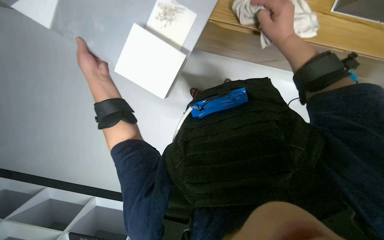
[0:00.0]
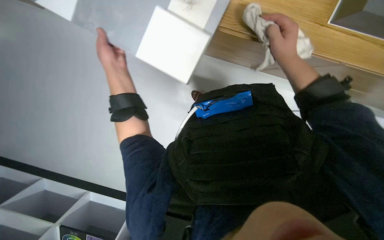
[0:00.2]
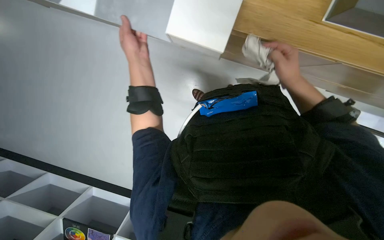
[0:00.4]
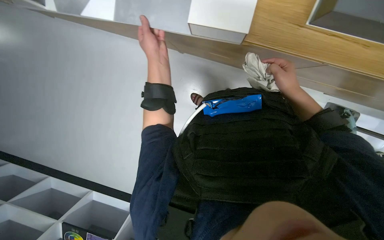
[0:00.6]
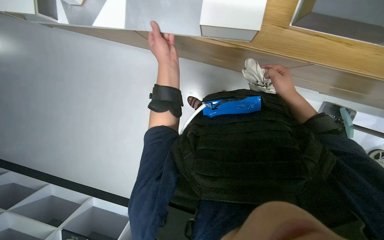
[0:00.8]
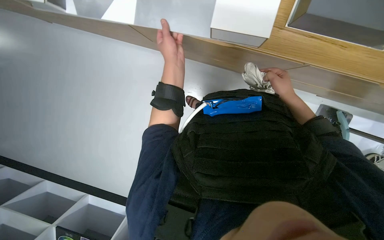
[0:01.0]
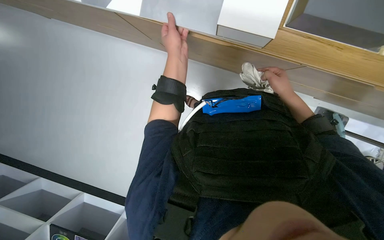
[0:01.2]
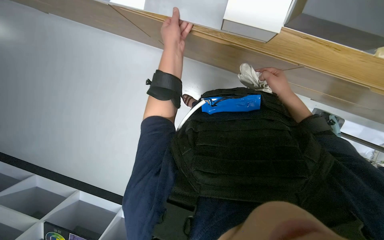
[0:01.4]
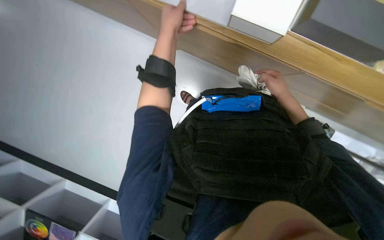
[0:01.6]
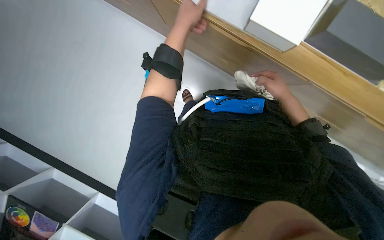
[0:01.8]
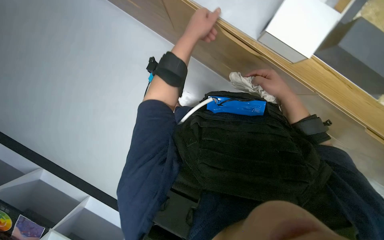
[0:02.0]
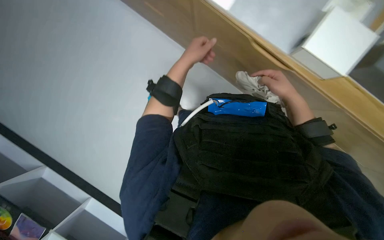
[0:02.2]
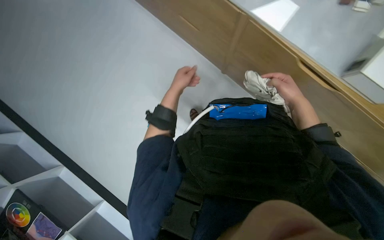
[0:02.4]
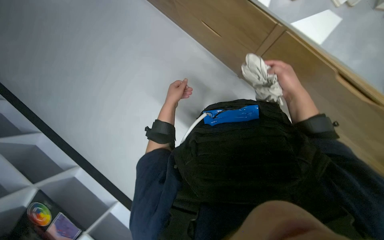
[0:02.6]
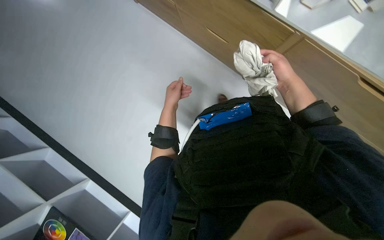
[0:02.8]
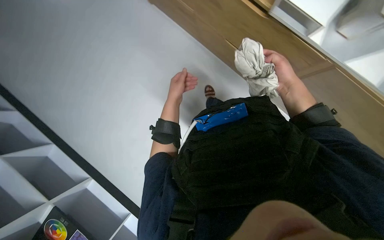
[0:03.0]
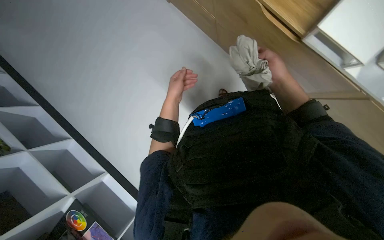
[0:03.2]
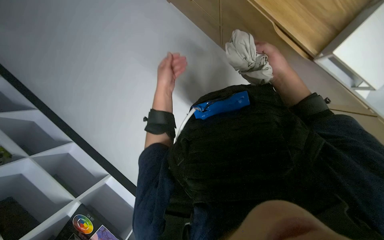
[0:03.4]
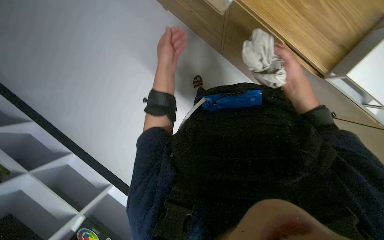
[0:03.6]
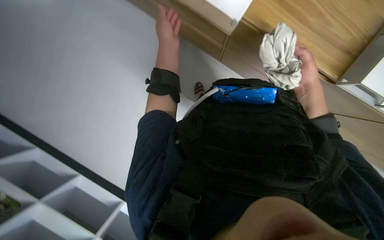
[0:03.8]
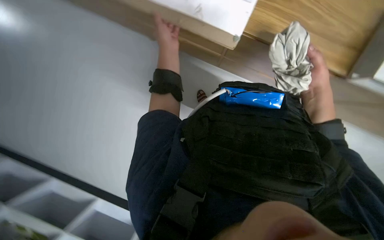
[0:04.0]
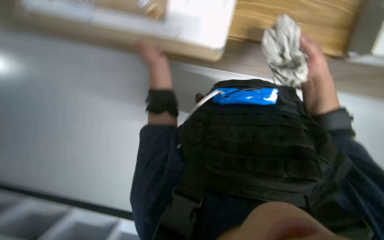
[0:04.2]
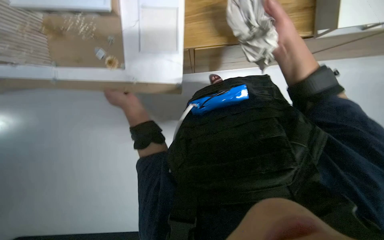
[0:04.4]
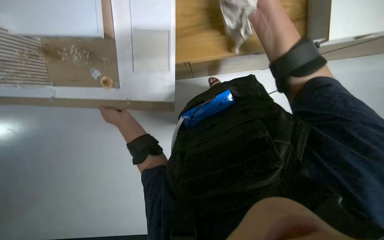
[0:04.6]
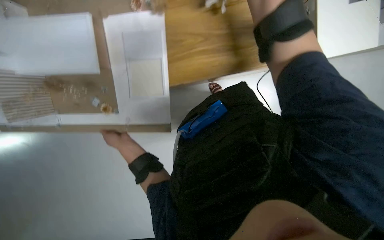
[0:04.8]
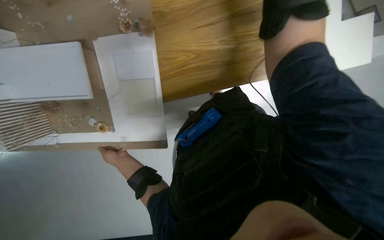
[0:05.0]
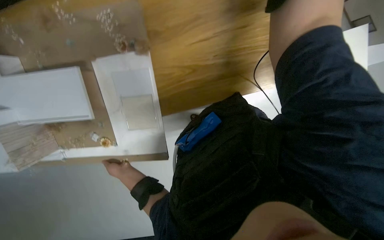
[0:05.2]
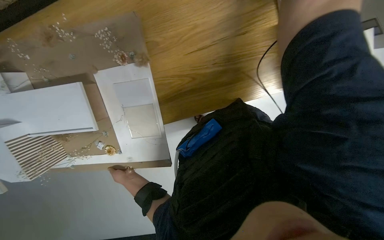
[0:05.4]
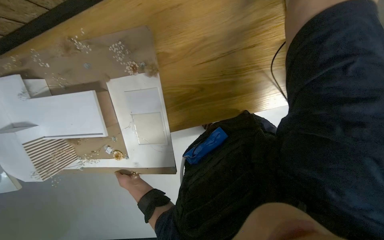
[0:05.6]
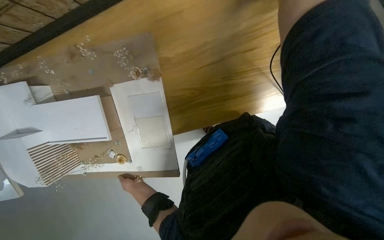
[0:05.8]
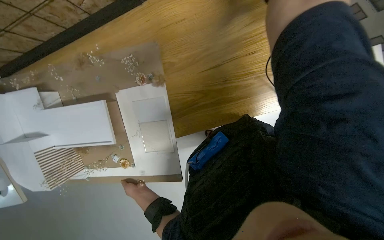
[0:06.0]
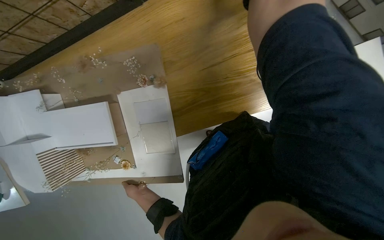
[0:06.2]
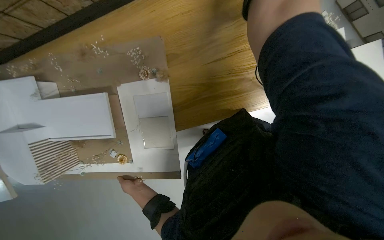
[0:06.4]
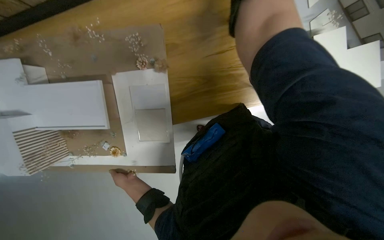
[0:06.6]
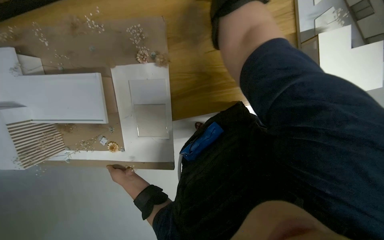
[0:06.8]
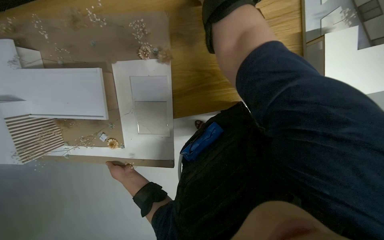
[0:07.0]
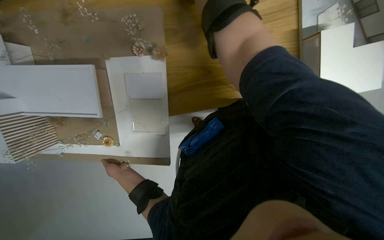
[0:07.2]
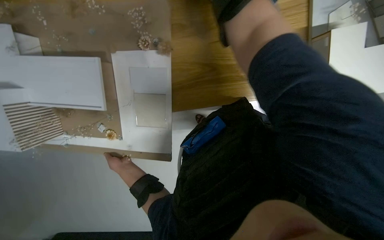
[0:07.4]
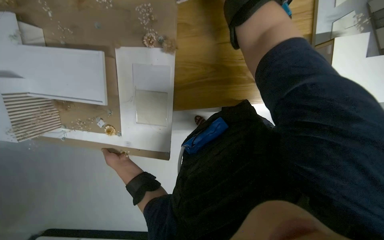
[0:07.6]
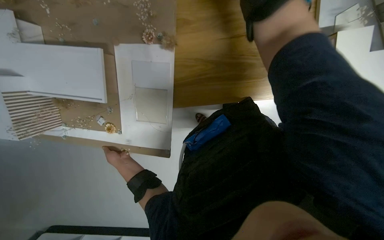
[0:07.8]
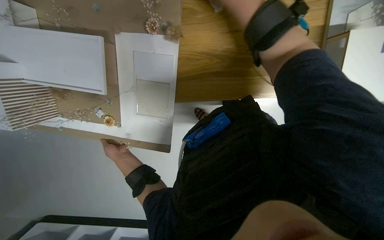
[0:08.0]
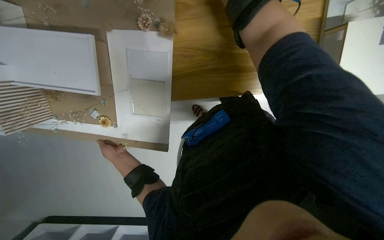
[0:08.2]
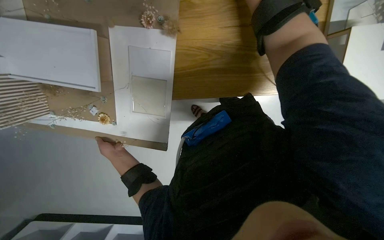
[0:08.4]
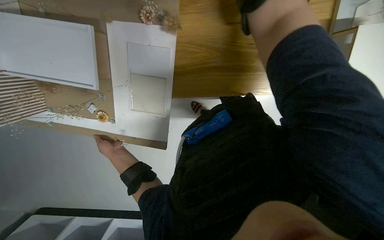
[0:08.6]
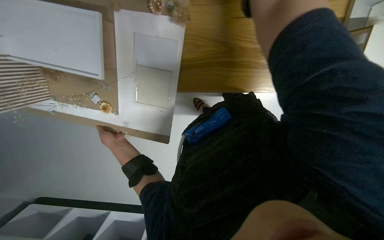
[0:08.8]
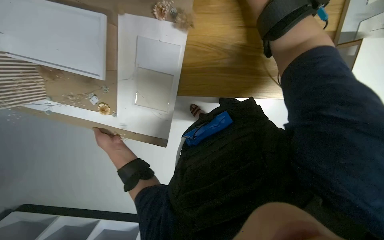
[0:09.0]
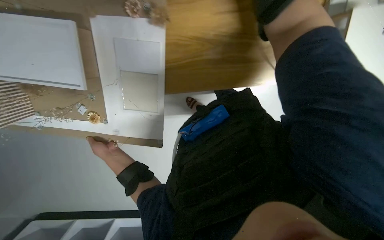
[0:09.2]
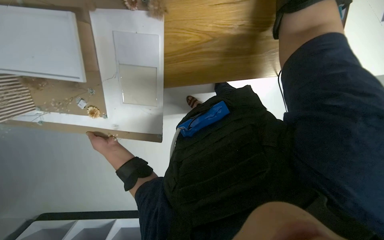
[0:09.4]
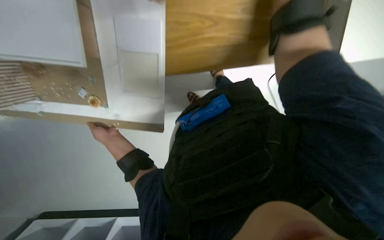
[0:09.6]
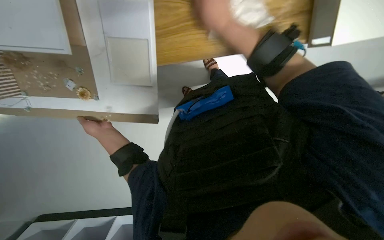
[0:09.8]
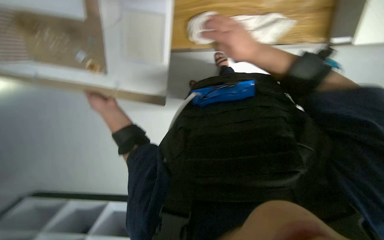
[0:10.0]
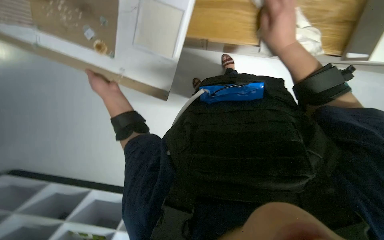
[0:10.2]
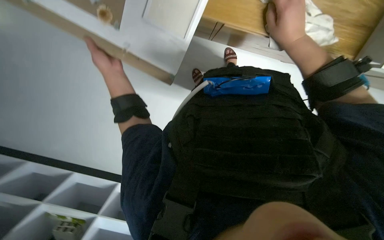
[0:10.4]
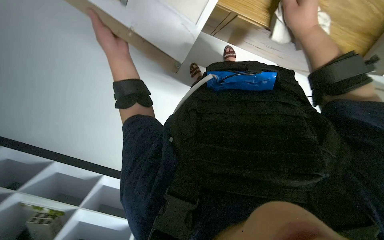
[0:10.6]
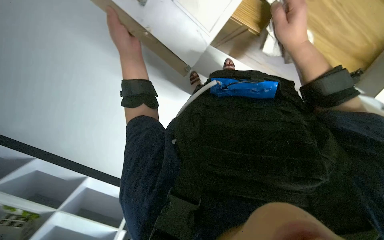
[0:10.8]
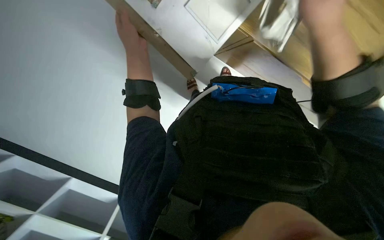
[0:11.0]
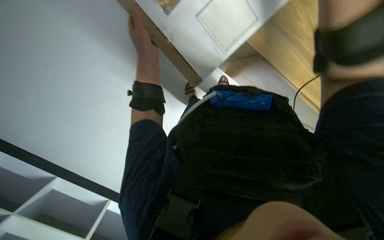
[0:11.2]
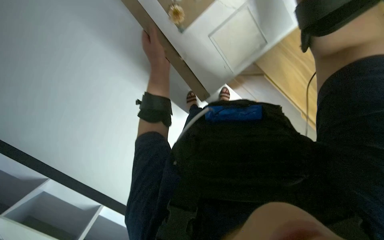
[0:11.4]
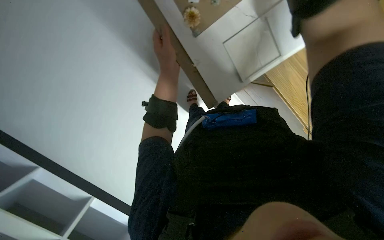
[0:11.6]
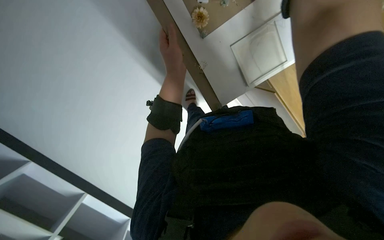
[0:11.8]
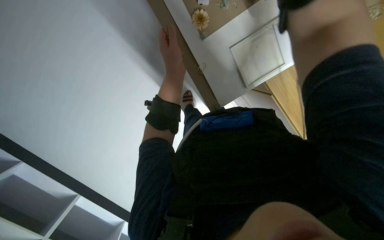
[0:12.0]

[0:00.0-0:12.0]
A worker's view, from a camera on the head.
Job: wiping surfaces.
The whole recording: Wiping display model and surface. The worker washes a cloth in a bucket and then uses it to wipe the display model and surrounding surface.
0:00.0 to 0:01.6: The right hand moves down the picture, about 10 cm.
0:01.6 to 0:03.0: The left hand shifts approximately 15 cm down the picture.
0:03.0 to 0:04.4: The scene turns some 35 degrees counterclockwise in the picture.
0:09.0 to 0:10.4: The wearer looks roughly 15 degrees further downward.
0:10.4 to 0:12.0: The camera is aimed some 15 degrees further to the right. The scene rotates clockwise by about 30 degrees.

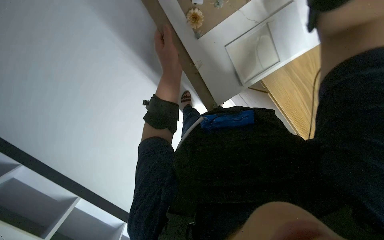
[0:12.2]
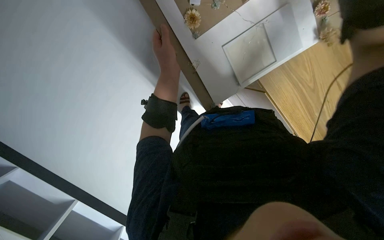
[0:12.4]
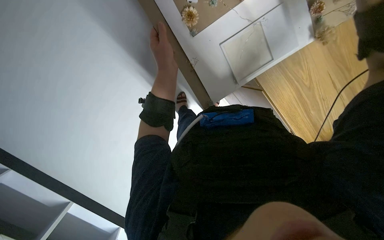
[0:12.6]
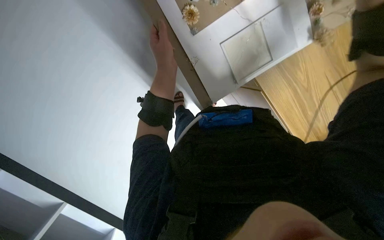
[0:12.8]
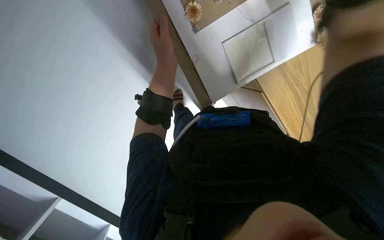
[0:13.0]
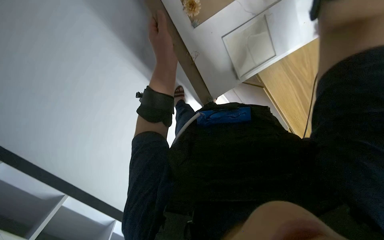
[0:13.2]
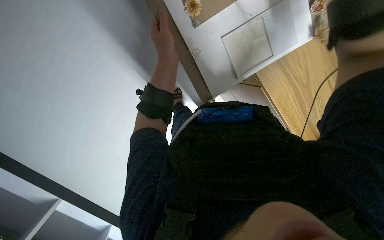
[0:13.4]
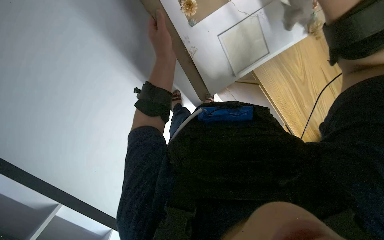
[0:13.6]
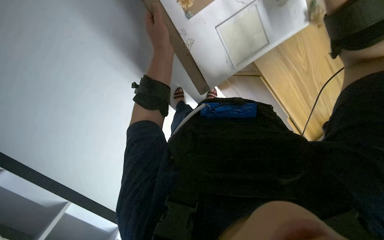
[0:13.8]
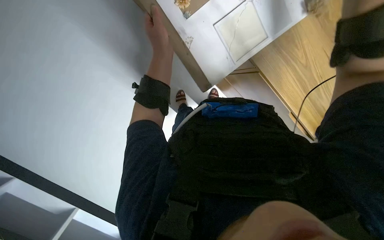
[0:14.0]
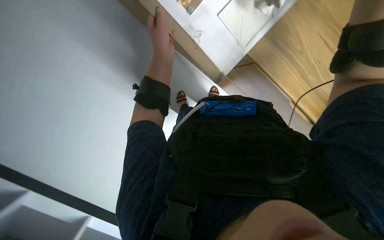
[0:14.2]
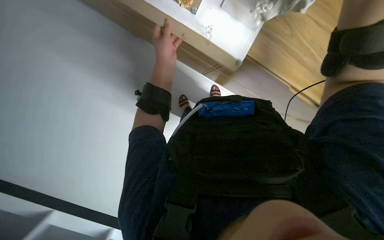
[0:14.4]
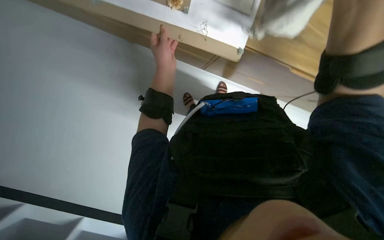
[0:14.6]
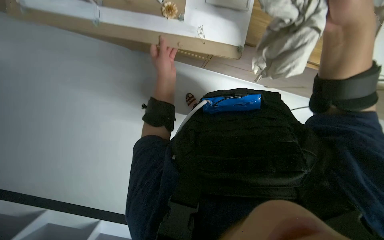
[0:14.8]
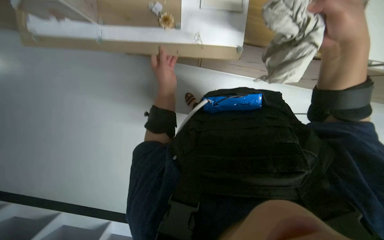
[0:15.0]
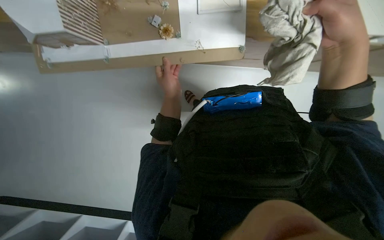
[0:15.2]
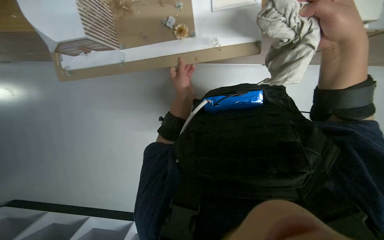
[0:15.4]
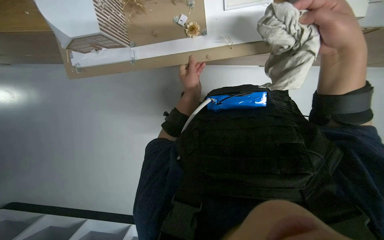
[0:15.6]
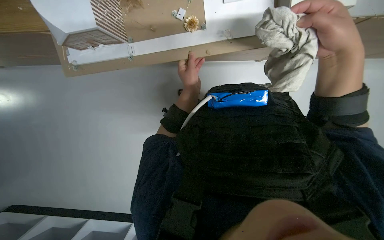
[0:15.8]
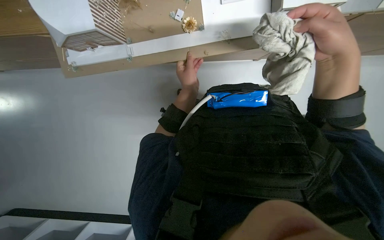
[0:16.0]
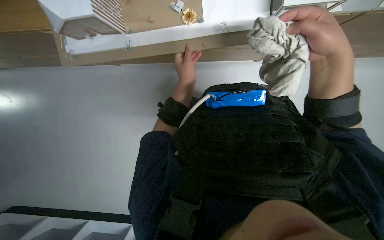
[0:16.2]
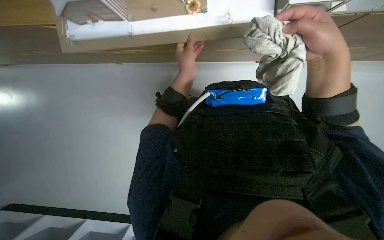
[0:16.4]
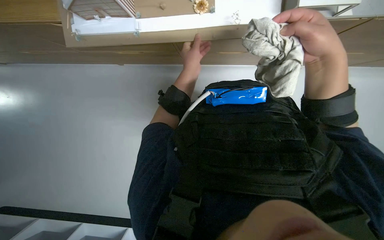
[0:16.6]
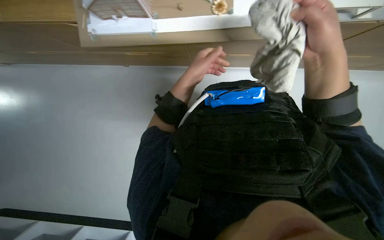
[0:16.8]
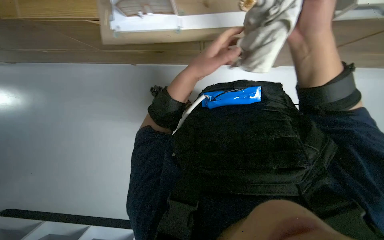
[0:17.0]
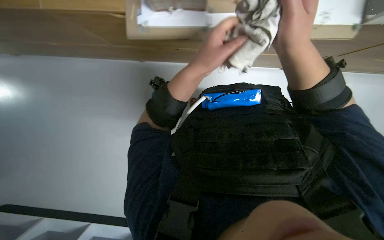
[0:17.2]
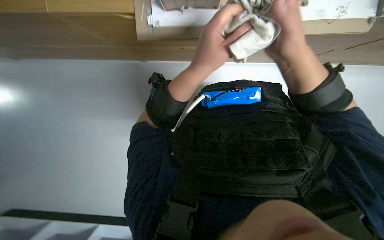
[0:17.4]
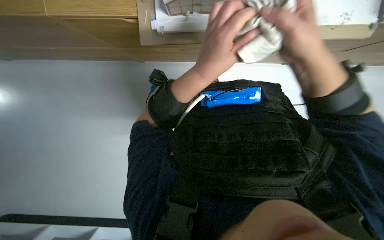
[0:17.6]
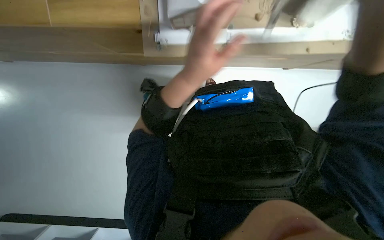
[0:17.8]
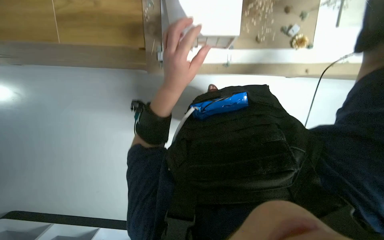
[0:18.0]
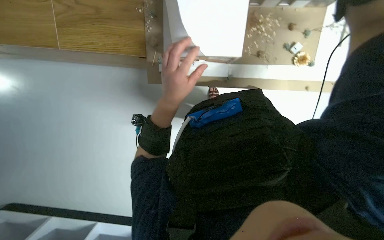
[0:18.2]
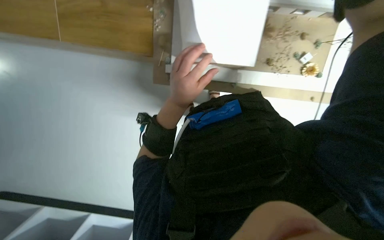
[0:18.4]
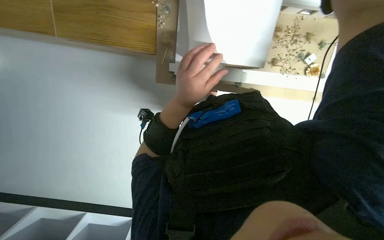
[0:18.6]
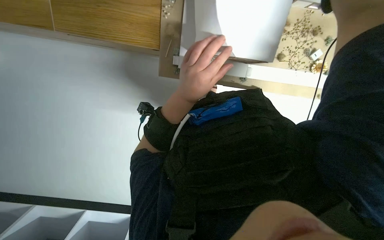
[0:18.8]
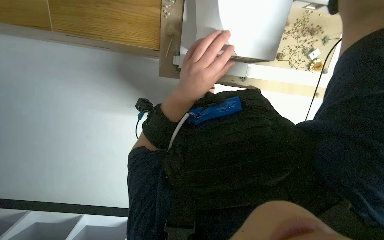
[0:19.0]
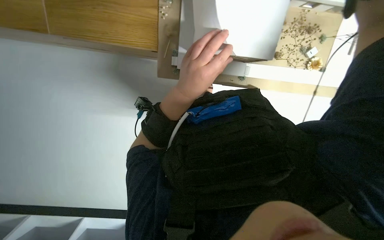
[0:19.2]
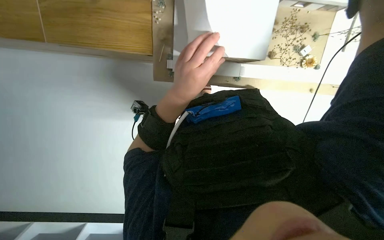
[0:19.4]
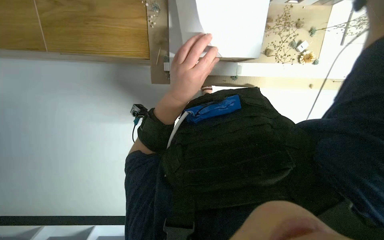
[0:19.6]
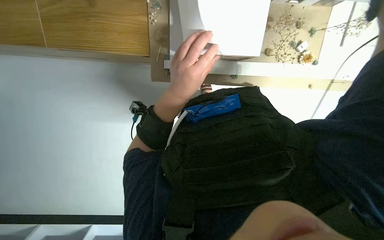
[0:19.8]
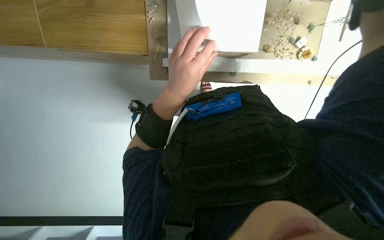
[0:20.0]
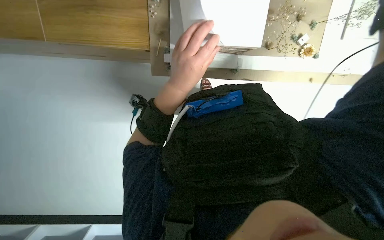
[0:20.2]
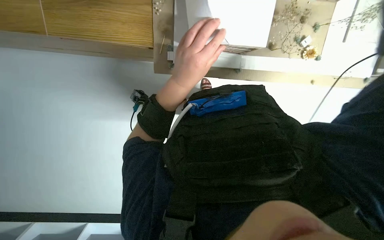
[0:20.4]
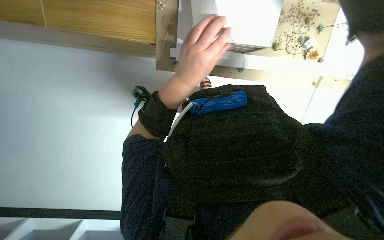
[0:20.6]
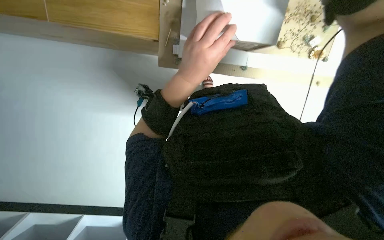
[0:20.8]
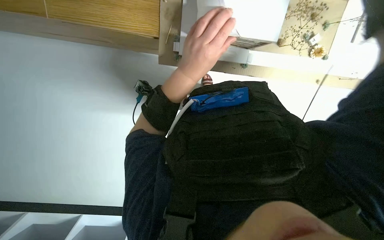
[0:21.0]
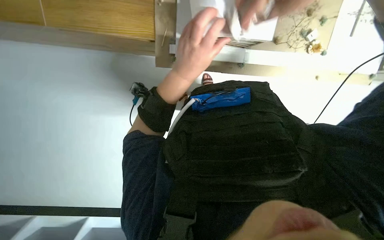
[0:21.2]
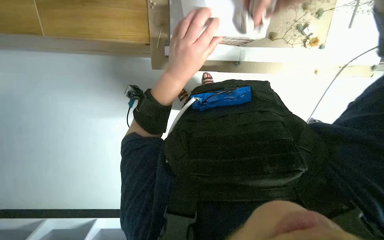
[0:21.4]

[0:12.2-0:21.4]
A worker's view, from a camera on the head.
Job: wiping surfaces.
The whole recording: Wiping display model and surface. The worker washes a cloth in a bucket and then uses it to wipe the display model and surrounding surface.
0:15.2 to 0:16.8: The hands make small movements and keep their place.
0:16.8 to 0:18.4: The camera pitches upward, by approximately 20 degrees. The left hand heads nearer to the camera, covering about 15 cm.
